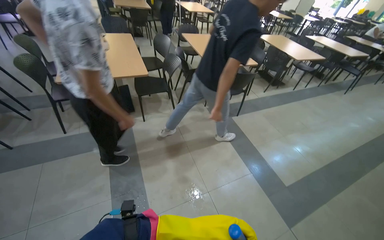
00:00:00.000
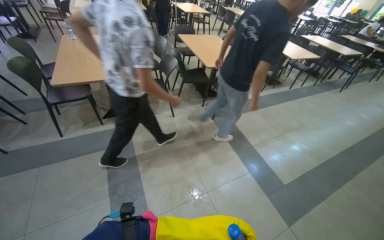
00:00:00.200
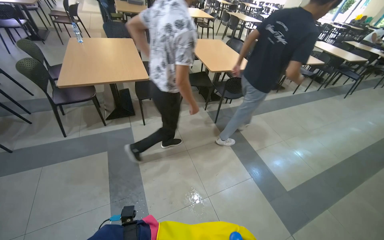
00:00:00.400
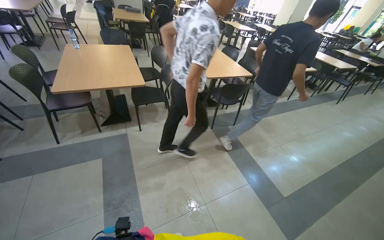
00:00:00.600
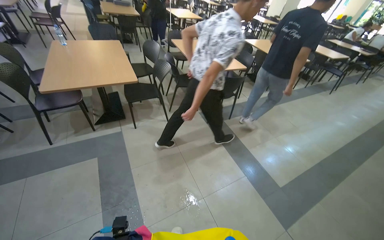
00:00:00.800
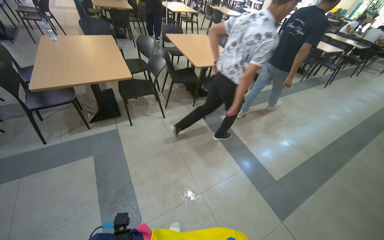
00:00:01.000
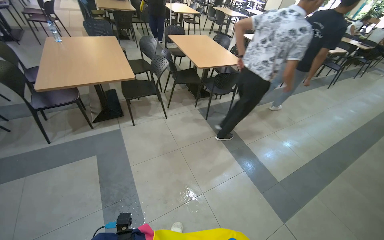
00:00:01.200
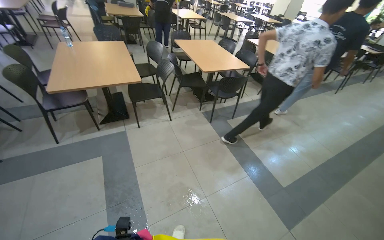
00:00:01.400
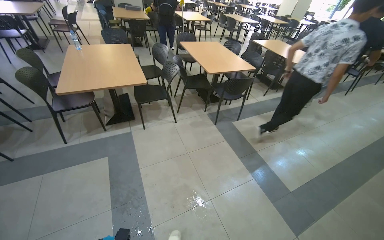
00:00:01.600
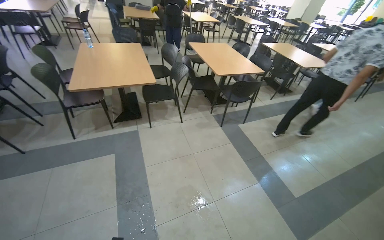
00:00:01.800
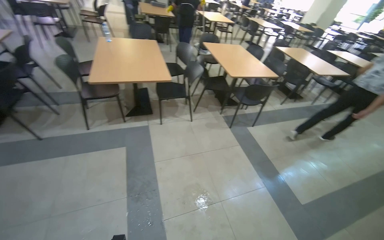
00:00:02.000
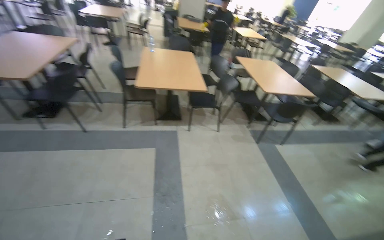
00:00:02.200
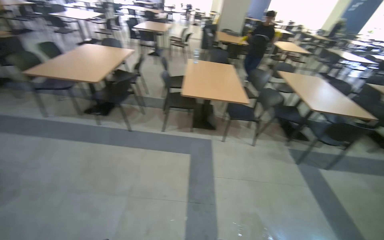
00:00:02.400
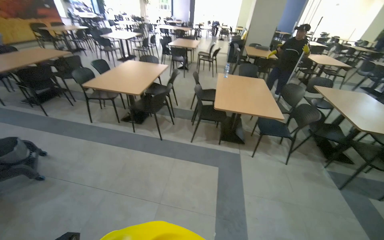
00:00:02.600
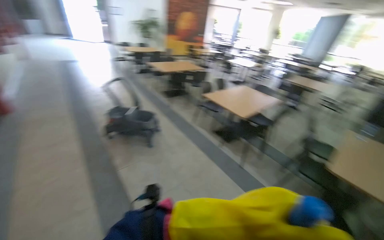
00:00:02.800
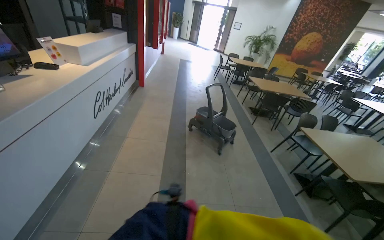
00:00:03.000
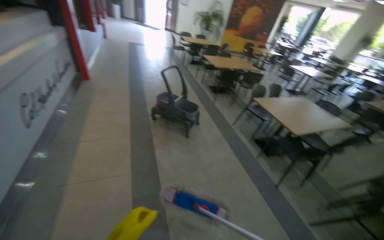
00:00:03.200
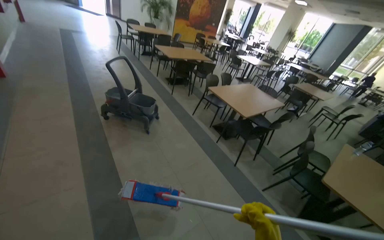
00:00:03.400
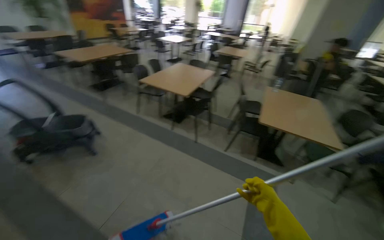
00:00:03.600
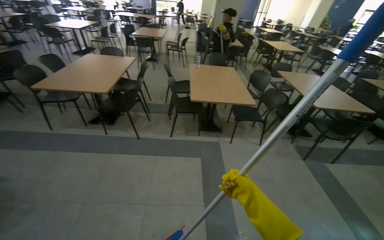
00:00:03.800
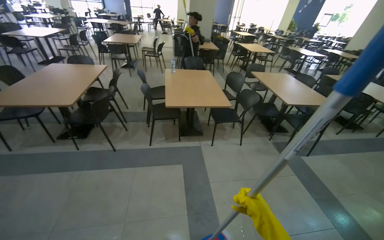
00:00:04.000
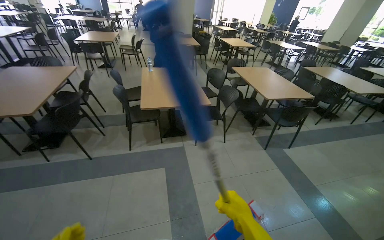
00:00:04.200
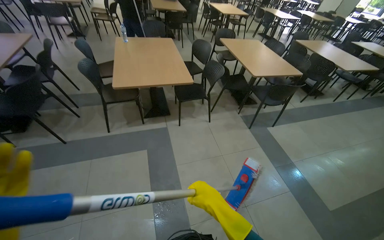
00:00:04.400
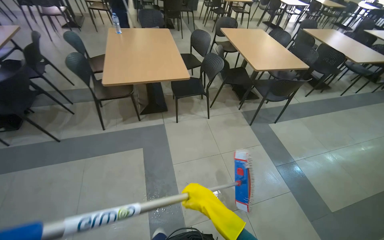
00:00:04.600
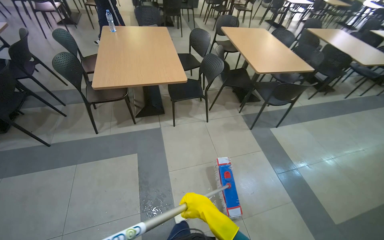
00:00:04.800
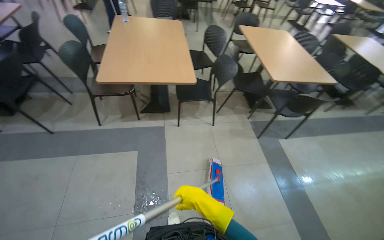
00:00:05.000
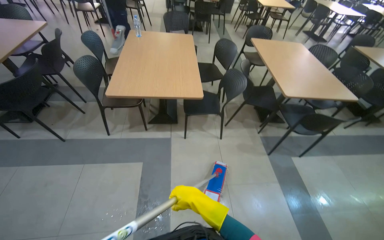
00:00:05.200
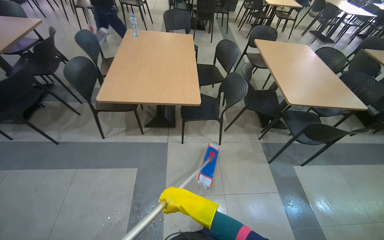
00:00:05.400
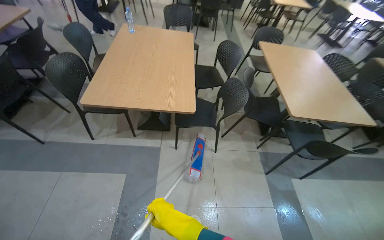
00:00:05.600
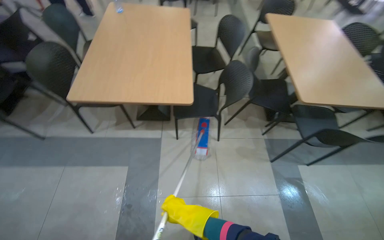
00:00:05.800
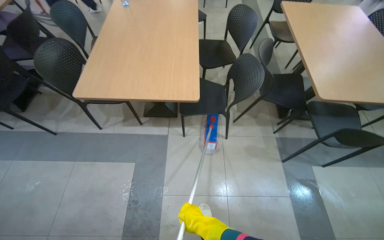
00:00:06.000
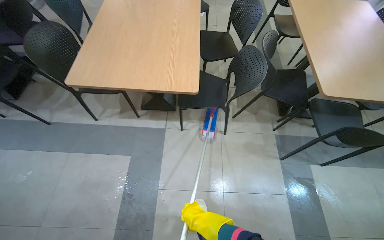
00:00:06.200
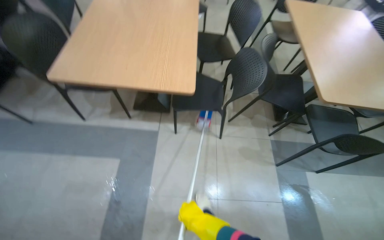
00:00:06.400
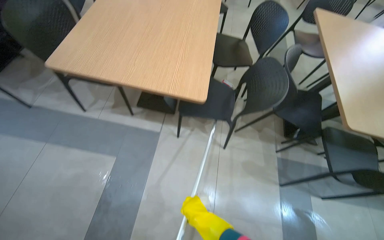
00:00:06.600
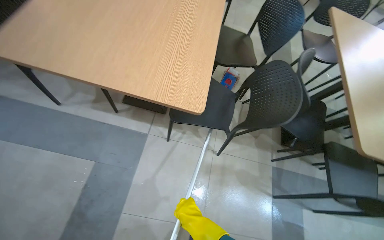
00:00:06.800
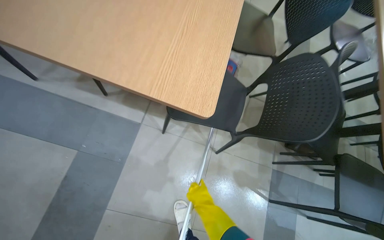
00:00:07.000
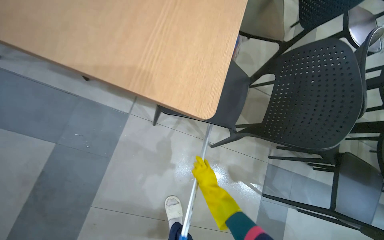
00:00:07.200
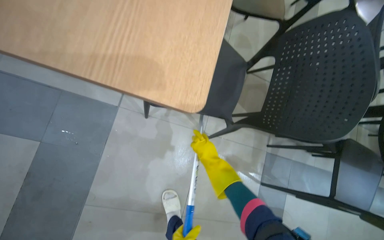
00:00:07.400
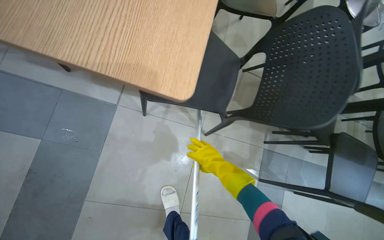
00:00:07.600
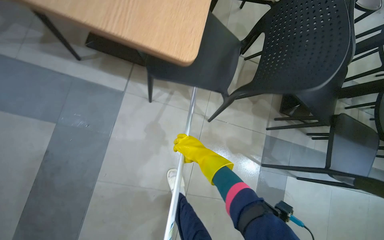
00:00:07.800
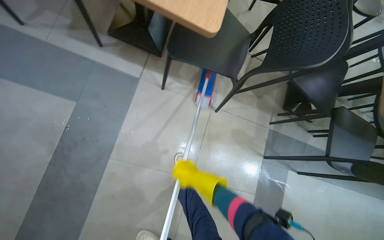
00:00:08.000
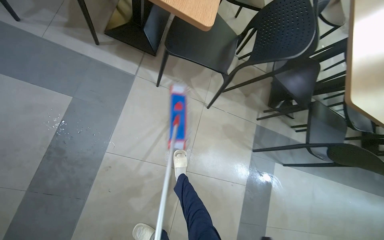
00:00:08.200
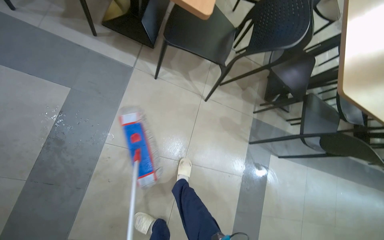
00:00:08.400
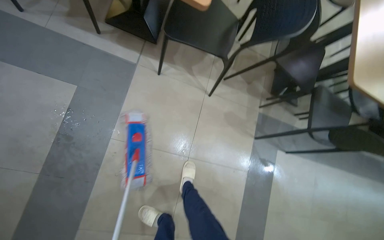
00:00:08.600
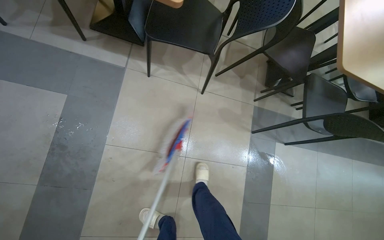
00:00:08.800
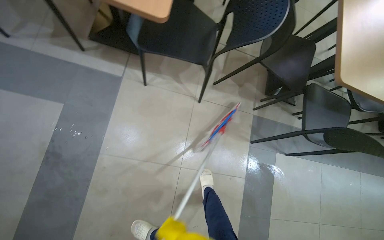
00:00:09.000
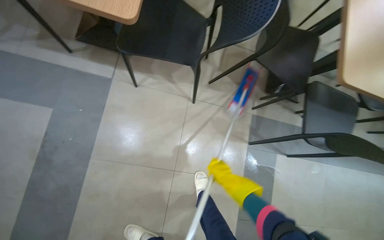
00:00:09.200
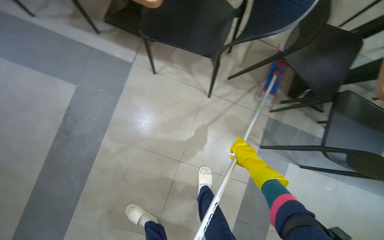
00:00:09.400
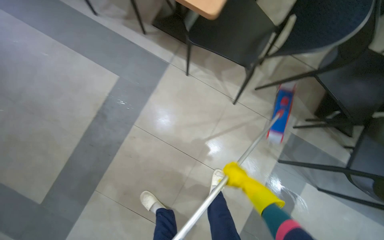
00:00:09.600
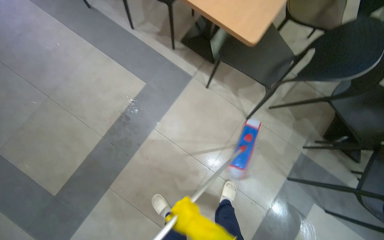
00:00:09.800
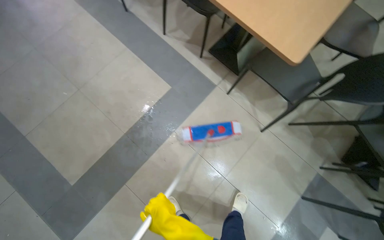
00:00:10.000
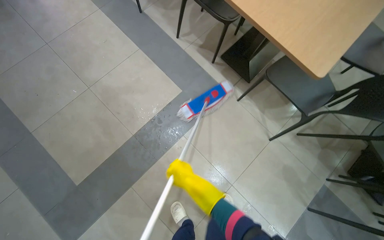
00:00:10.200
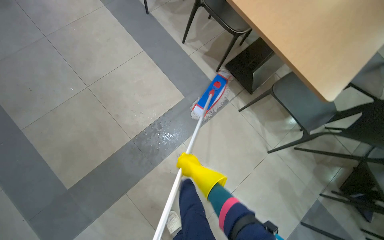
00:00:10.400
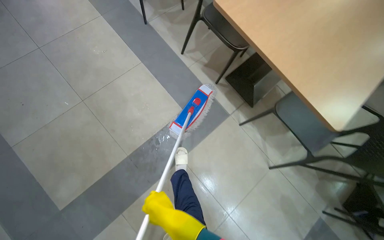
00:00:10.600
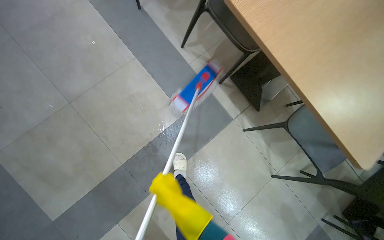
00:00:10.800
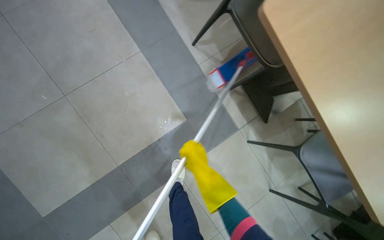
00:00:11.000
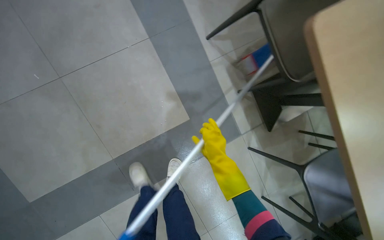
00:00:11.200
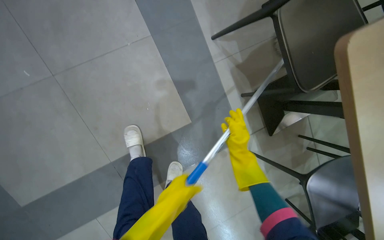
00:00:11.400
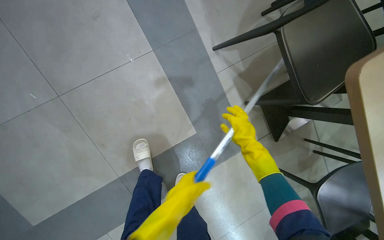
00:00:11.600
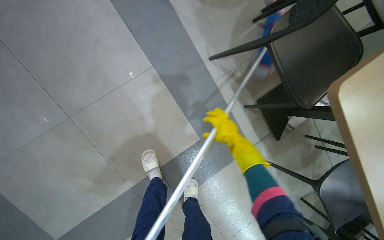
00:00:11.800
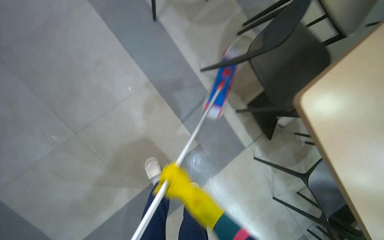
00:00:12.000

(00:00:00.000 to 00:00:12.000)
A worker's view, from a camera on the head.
Job: mopping floor.
The whole recording: Mopping cafeteria floor. The worker mops the floor in the cafeteria area, moving around tables and wringing the mop.
00:00:01.600 - 00:00:03.000: The camera travels about 80 cm. The head rotates approximately 115 degrees to the left. The view tips upward by approximately 25 degrees.
00:00:03.000 - 00:00:04.400: The camera travels roughly 70 cm. The head turns to the right by some 105 degrees. The wearer looks approximately 30 degrees further downward.
00:00:04.400 - 00:00:06.000: The camera is carried roughly 80 cm. The wearer looks about 20 degrees further to the left. The camera pitches downward, by some 15 degrees.
00:00:06.000 - 00:00:07.600: The camera travels about 70 cm. The view tips downward by some 20 degrees.
00:00:09.000 - 00:00:10.400: The camera travels to the left, about 40 cm. The wearer's head swings approximately 40 degrees to the left.
00:00:10.400 - 00:00:12.000: The wearer moves about 80 cm. The camera pitches downward, by roughly 15 degrees.

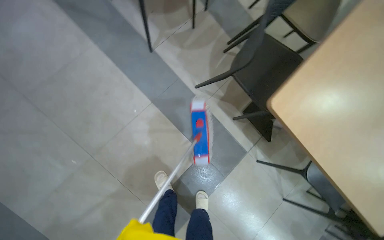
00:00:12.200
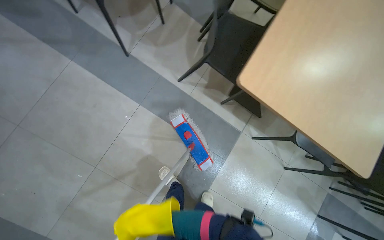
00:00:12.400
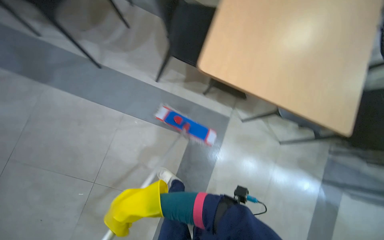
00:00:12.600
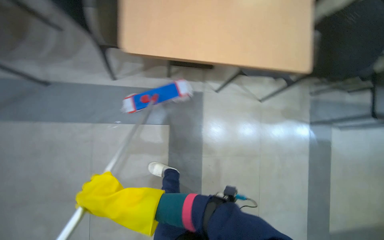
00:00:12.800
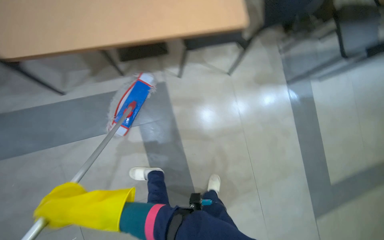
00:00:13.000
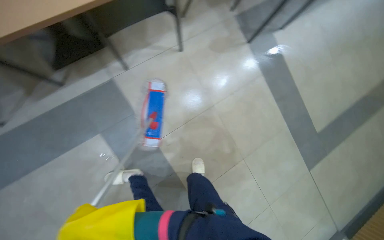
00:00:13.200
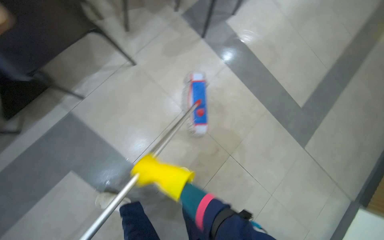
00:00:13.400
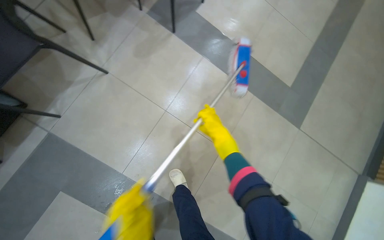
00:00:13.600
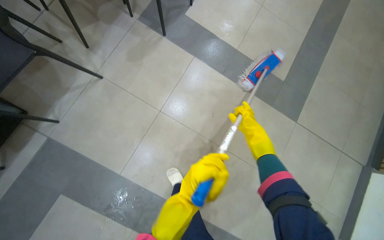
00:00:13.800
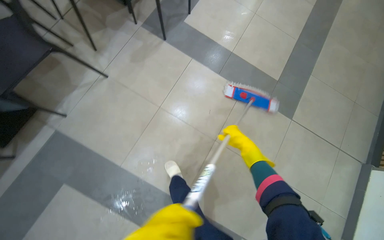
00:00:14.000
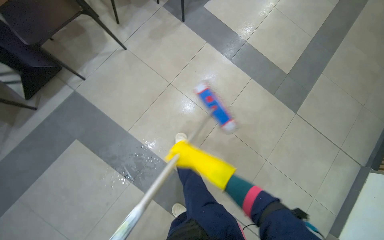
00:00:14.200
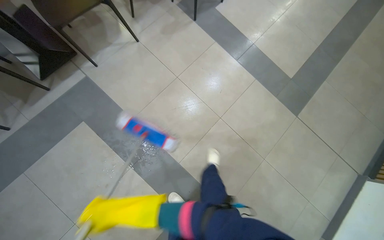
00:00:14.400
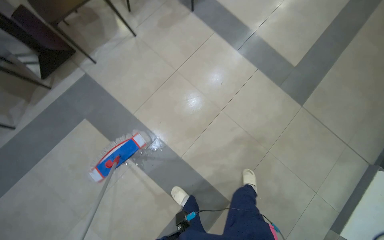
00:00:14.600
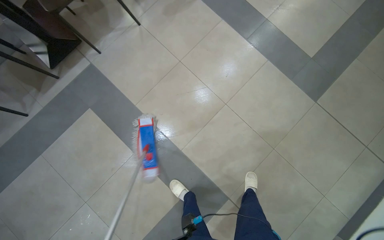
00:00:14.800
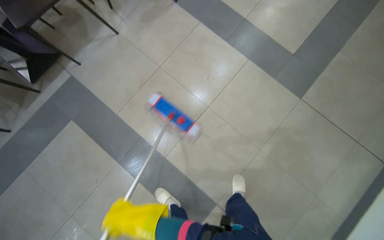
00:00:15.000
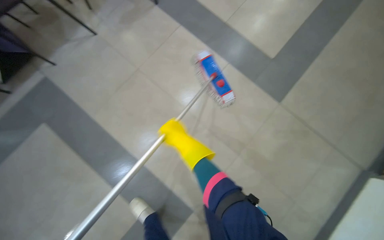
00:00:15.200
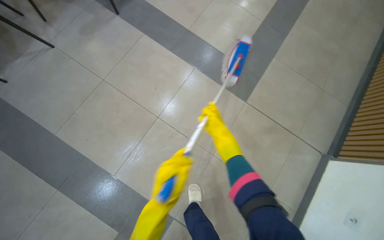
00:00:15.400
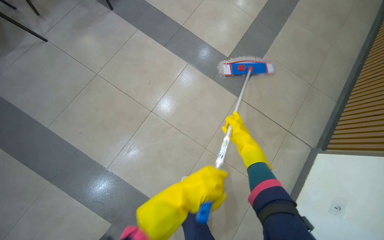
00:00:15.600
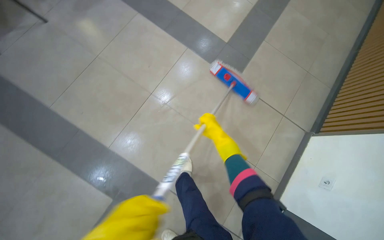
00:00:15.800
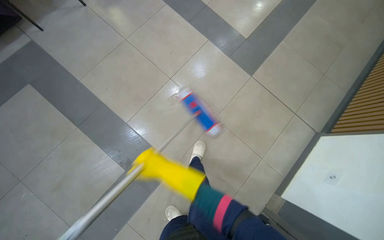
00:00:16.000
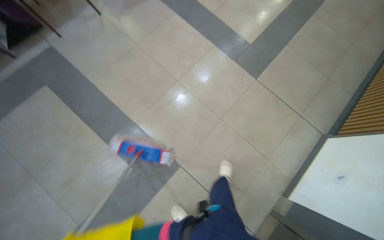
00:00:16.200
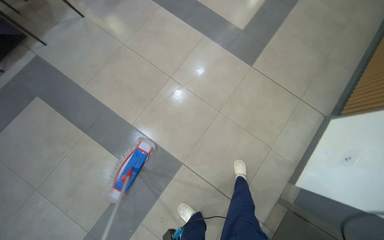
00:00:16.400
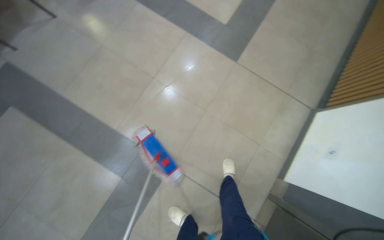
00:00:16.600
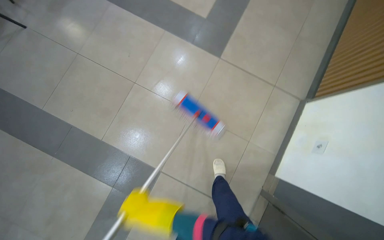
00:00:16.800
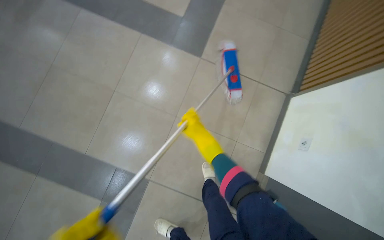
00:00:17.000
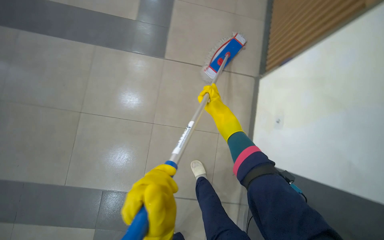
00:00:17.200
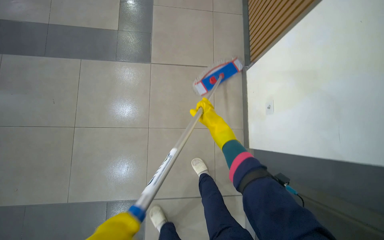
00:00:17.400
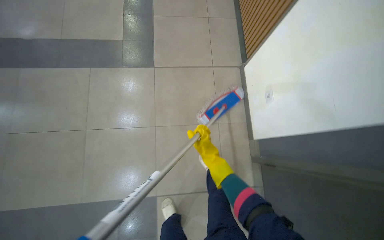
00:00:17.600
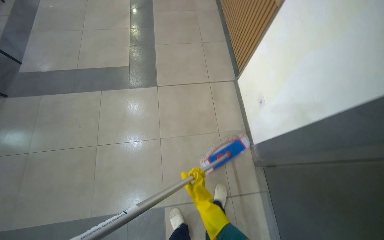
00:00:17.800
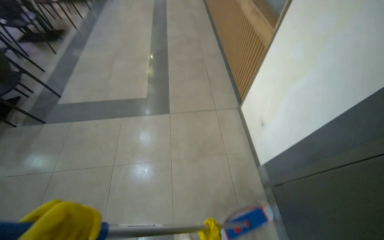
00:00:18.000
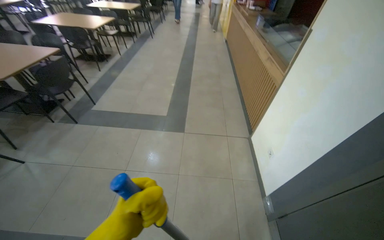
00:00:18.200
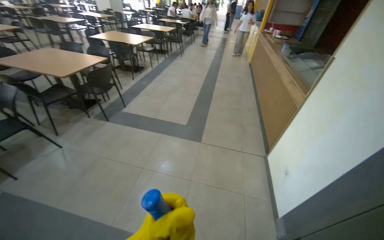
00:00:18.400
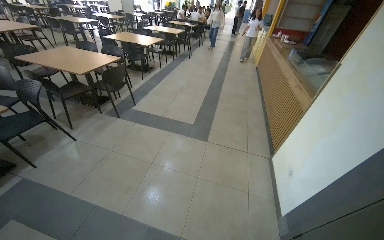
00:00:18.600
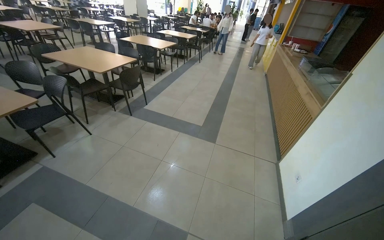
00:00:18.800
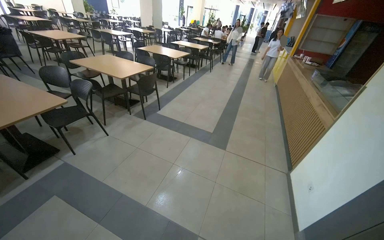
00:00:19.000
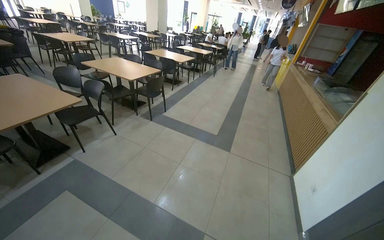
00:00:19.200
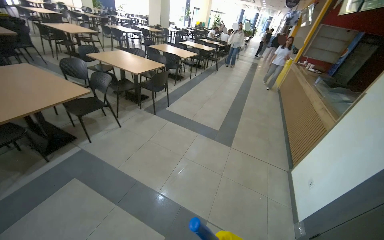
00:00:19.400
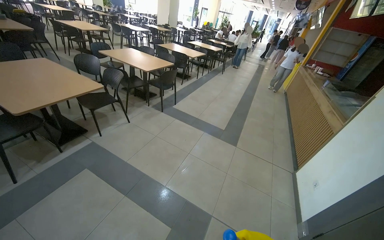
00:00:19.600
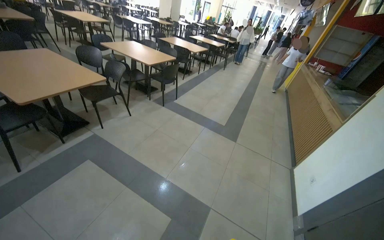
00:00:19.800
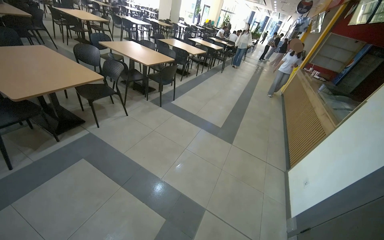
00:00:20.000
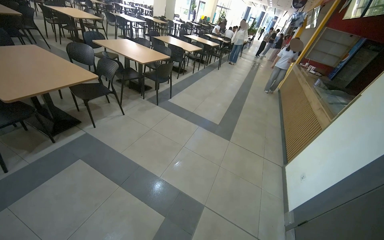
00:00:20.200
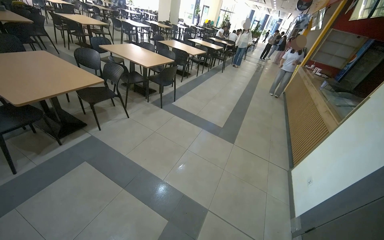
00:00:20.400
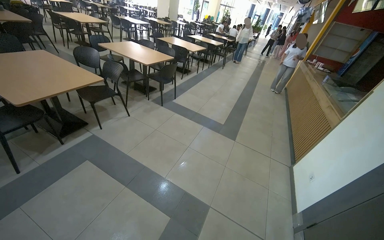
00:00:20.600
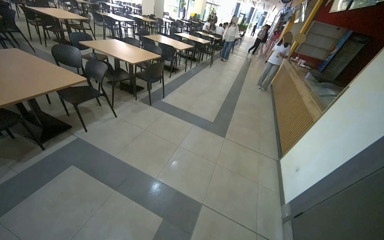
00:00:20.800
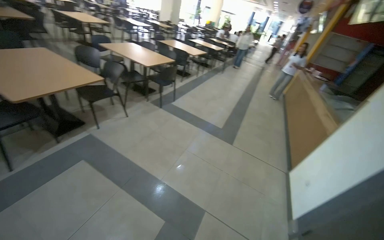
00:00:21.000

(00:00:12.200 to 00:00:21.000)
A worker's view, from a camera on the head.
Job: mopping floor.
The whole recording: Mopping cafeteria floor. The worker mops the floor in the cafeteria area, moving around tables and wringing the mop.
00:00:12.200 - 00:00:13.600: The camera travels about 1 m. The view tips downward by about 20 degrees. The scene turns approximately 100 degrees counterclockwise in the picture.
00:00:13.600 - 00:00:15.200: The camera is carried approximately 70 cm.
00:00:15.200 - 00:00:16.600: The camera is carried roughly 40 cm.
00:00:16.600 - 00:00:18.000: The wearer looks roughly 15 degrees further upward. The scene turns roughly 40 degrees counterclockwise in the picture.
00:00:18.000 - 00:00:19.600: The camera is carried about 1 m. The head rotates some 35 degrees to the left. The wearer looks some 25 degrees further upward.
